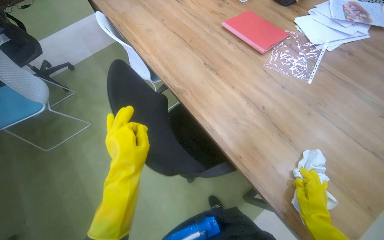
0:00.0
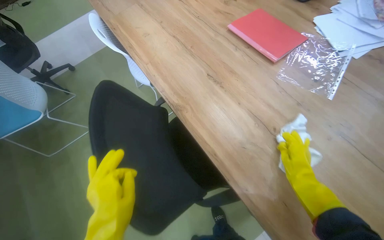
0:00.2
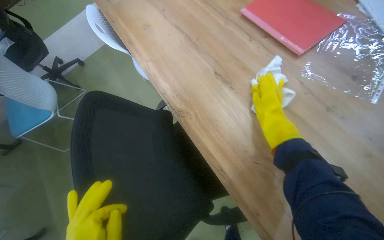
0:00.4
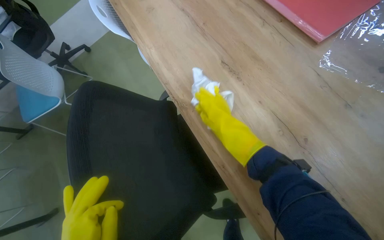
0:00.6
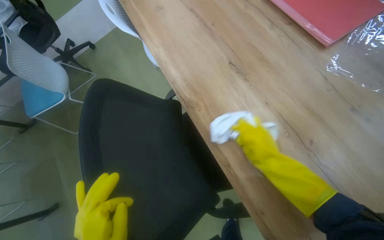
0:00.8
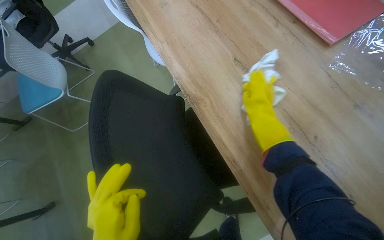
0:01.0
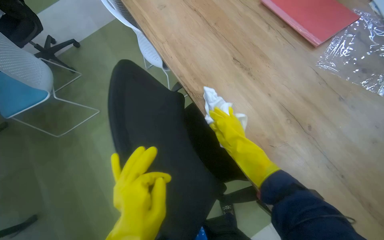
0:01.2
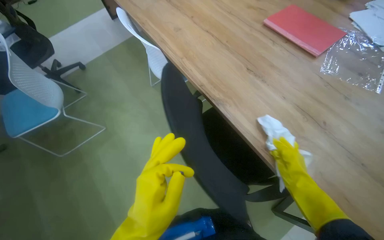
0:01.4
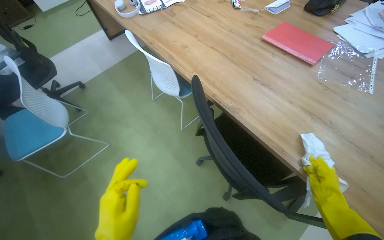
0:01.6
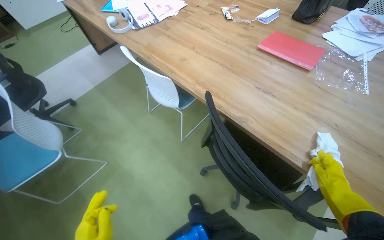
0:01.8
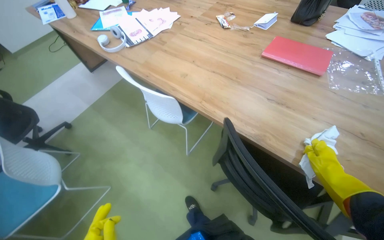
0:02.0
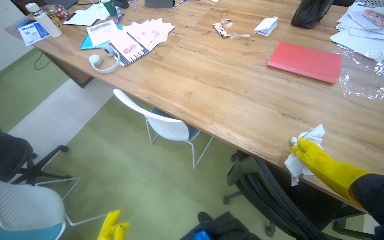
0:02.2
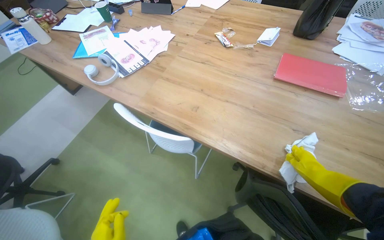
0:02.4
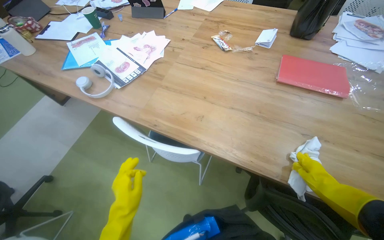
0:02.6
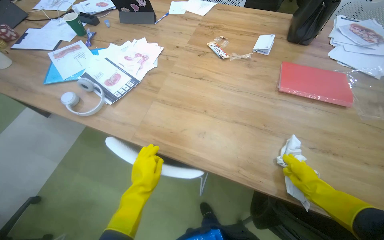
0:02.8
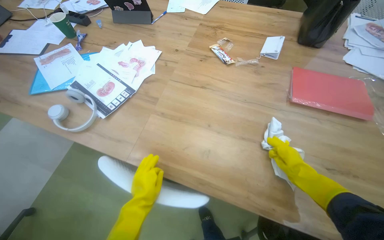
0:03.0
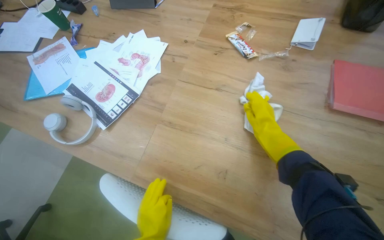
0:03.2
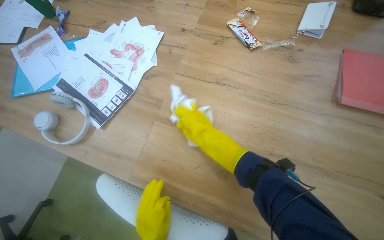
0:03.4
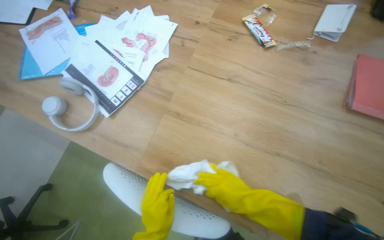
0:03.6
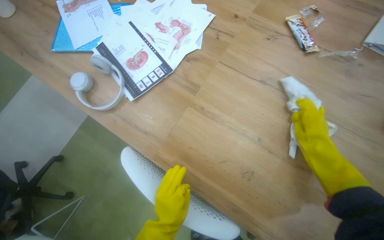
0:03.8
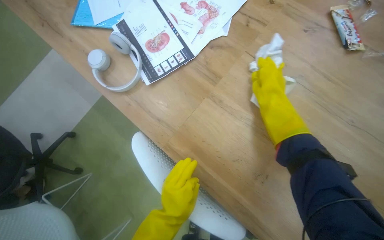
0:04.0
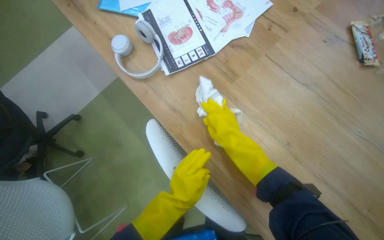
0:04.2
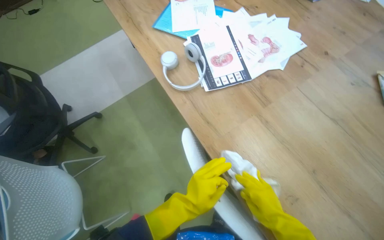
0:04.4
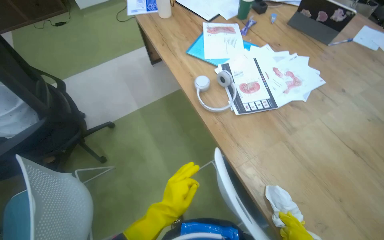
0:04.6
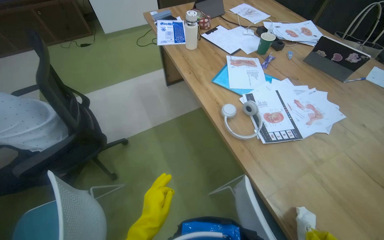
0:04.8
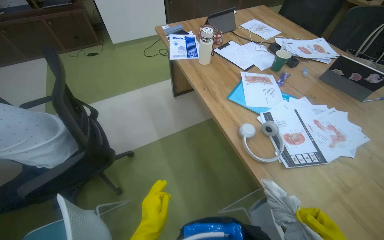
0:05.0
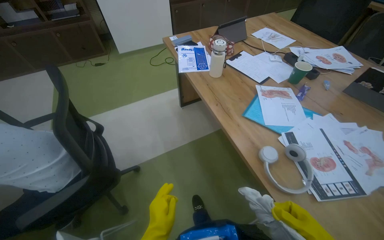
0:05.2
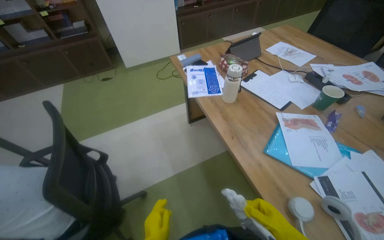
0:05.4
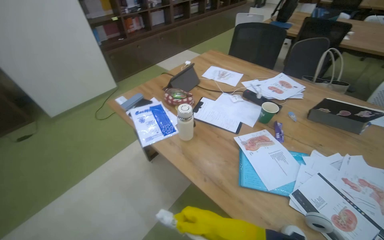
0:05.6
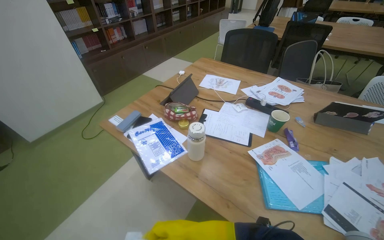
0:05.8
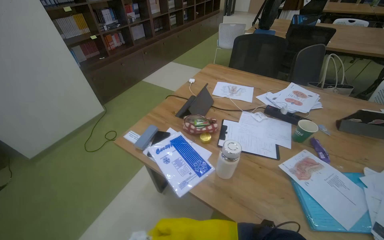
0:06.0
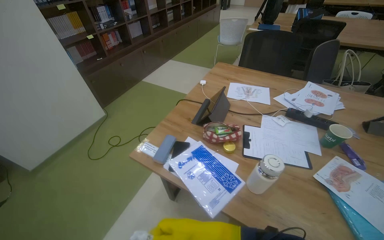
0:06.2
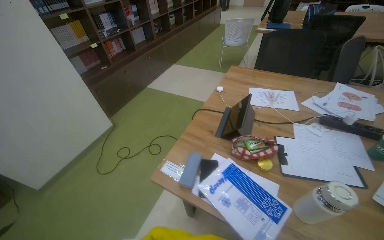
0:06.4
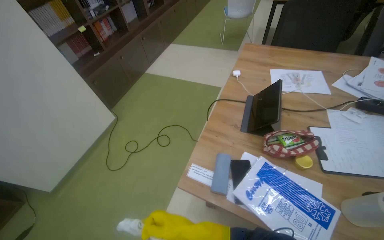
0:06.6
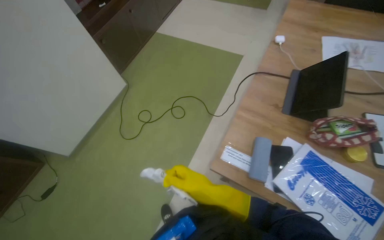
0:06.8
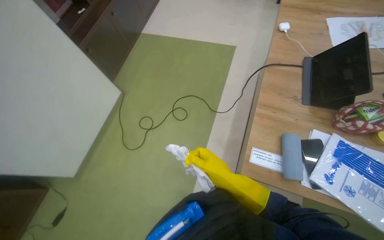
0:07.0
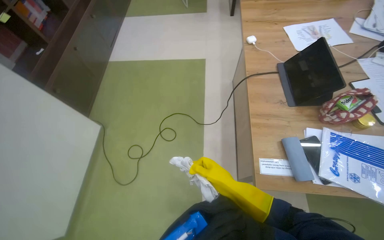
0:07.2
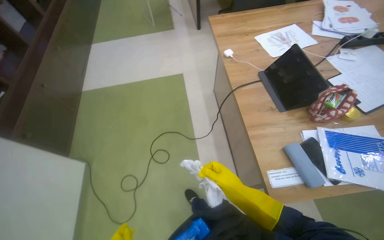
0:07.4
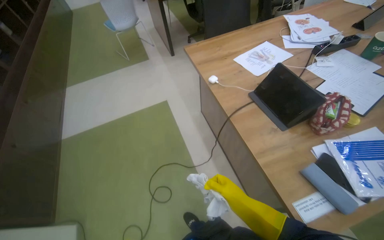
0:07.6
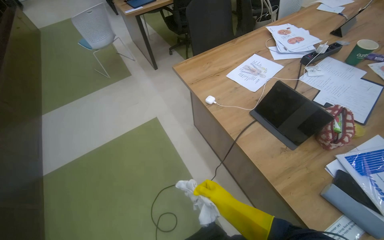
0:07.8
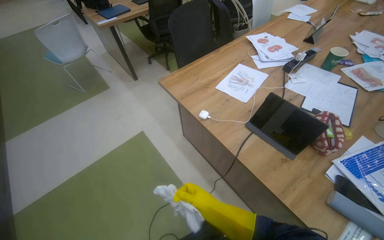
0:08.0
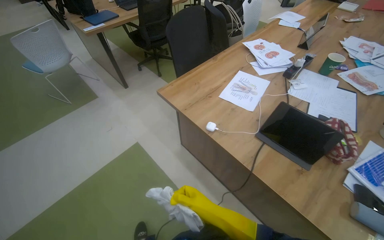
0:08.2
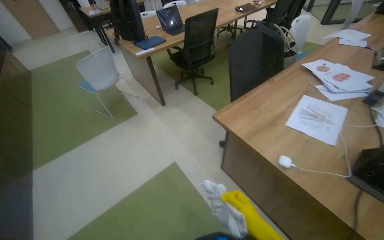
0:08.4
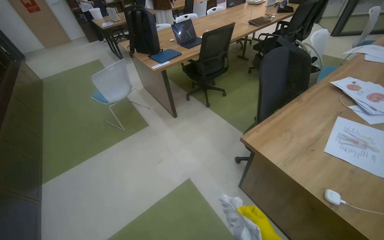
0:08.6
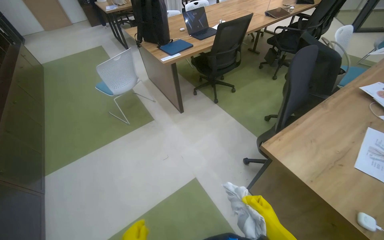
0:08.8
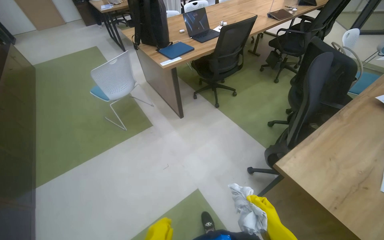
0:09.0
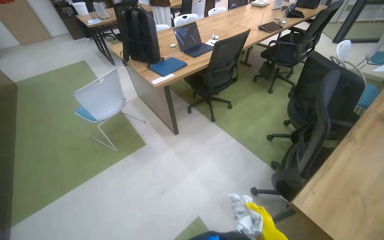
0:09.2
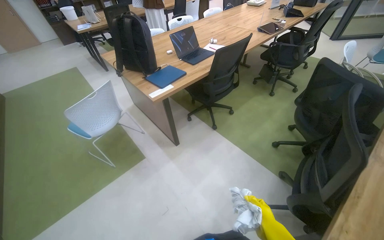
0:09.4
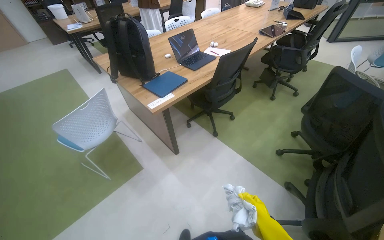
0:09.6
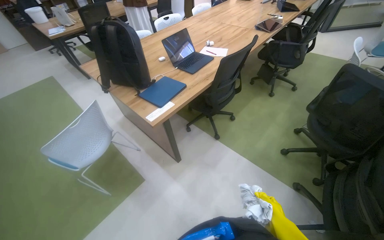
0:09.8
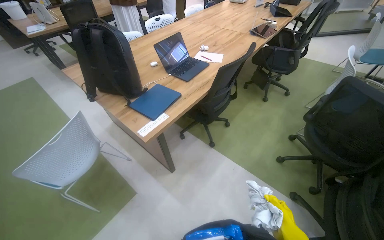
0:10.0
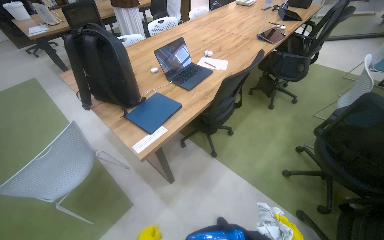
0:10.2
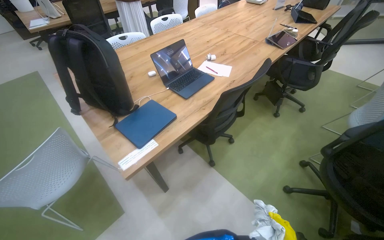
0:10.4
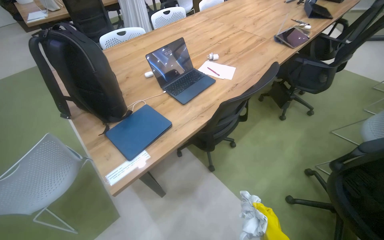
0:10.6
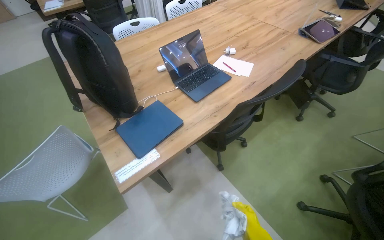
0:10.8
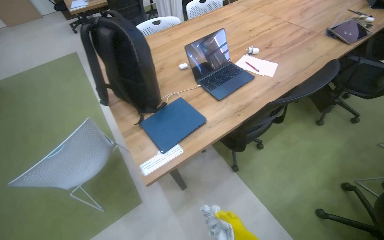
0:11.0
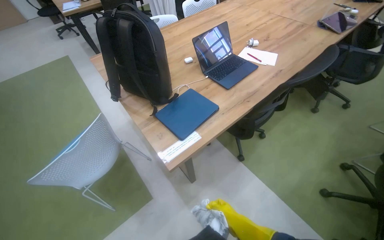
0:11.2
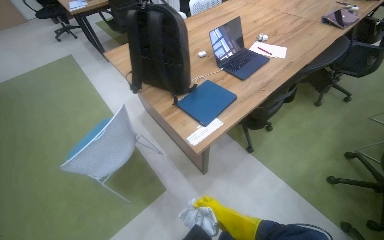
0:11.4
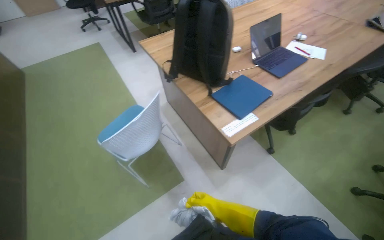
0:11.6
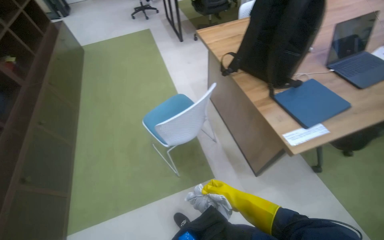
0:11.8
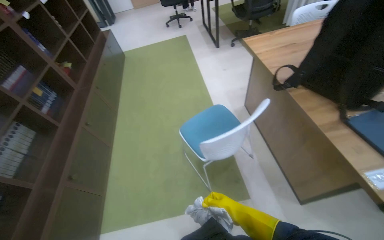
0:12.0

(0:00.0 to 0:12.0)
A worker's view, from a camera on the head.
Job: wiping surfaces.
The whole recording: Cleaning table surface. The worker wipes the table surface with a cloth, moving items and adjusting the cloth as needed.
0:01.6 - 0:03.0: The camera is carried some 70 cm. The wearer looks approximately 30 degrees further to the right.
0:03.0 - 0:04.4: The scene rotates clockwise by approximately 35 degrees.
0:04.4 - 0:06.0: The camera is carried roughly 1 m. The head turns to the right by some 25 degrees. The view tips upward by roughly 25 degrees.
0:06.0 - 0:07.6: The camera is carried some 1 m. The head turns to the right by about 55 degrees.
0:07.6 - 0:09.0: The head travels roughly 1 m.
0:09.0 - 0:10.4: The head travels some 90 cm.
0:10.4 - 0:12.0: The camera travels some 70 cm. The wearer's head swings about 35 degrees to the left.

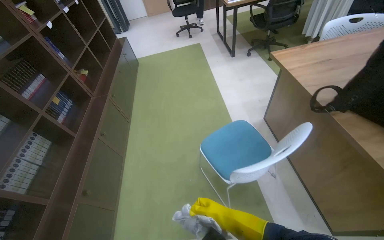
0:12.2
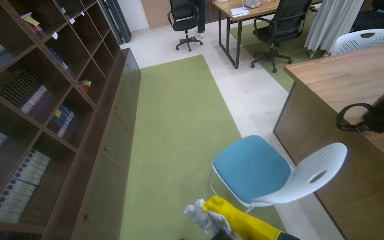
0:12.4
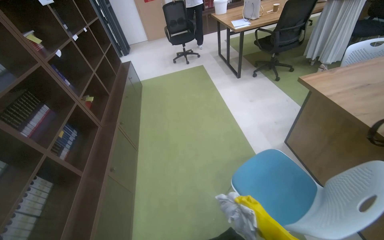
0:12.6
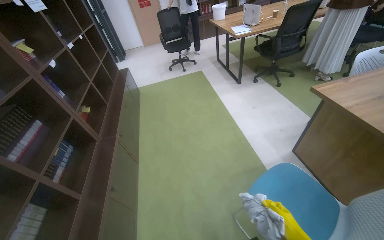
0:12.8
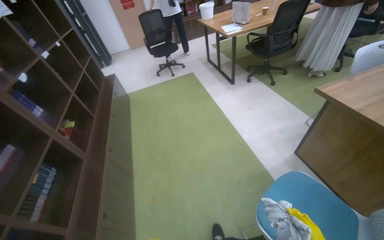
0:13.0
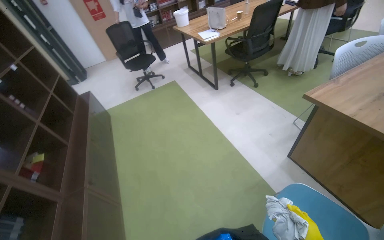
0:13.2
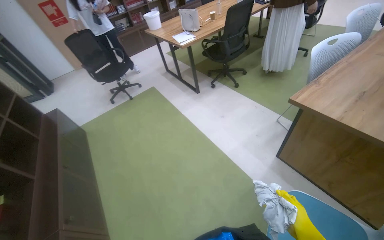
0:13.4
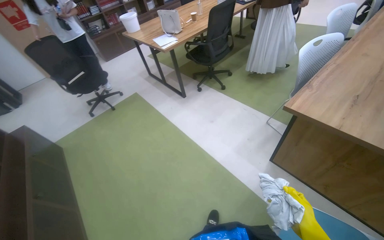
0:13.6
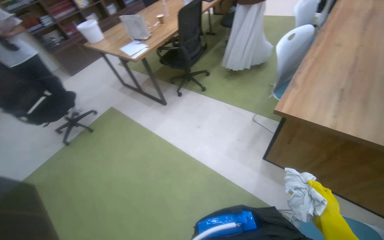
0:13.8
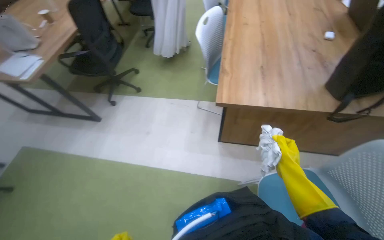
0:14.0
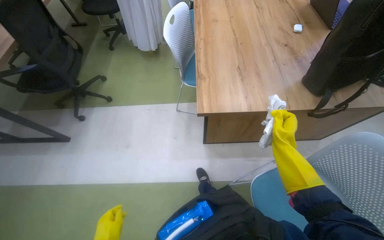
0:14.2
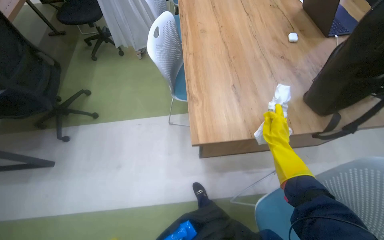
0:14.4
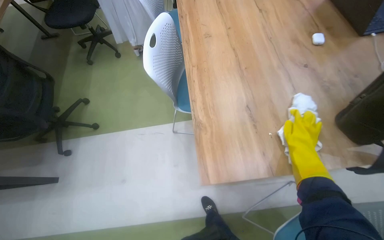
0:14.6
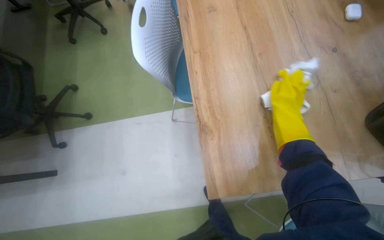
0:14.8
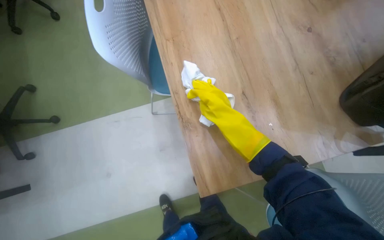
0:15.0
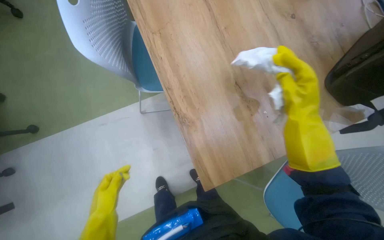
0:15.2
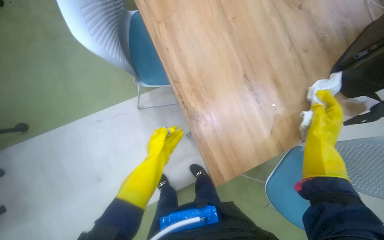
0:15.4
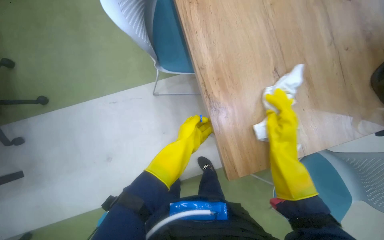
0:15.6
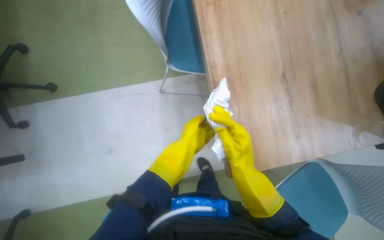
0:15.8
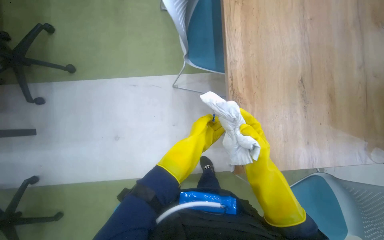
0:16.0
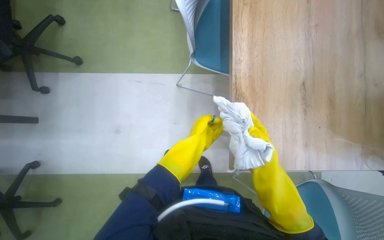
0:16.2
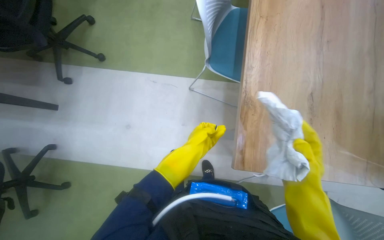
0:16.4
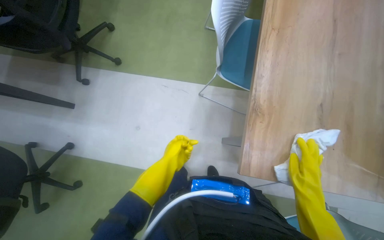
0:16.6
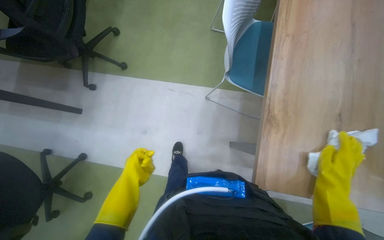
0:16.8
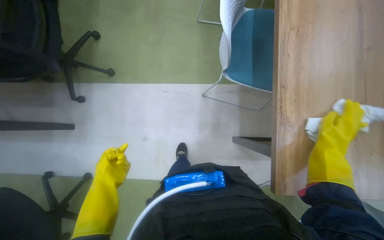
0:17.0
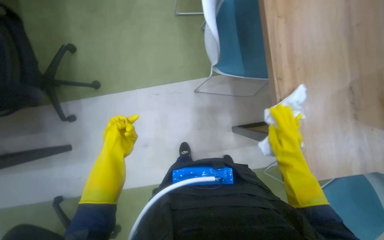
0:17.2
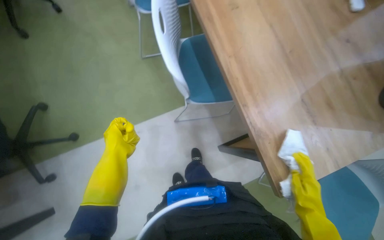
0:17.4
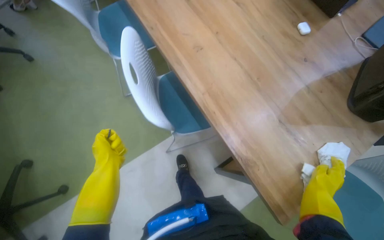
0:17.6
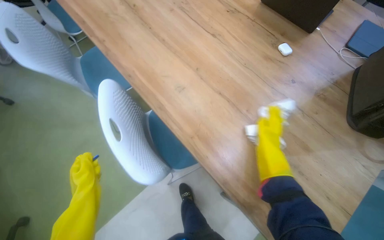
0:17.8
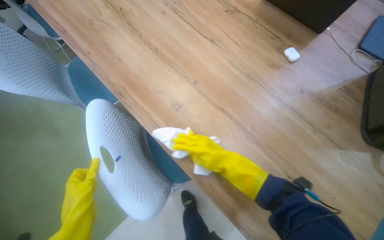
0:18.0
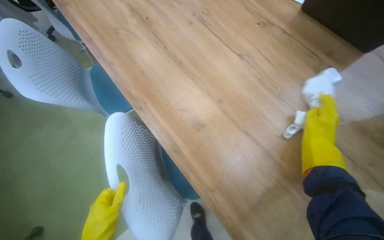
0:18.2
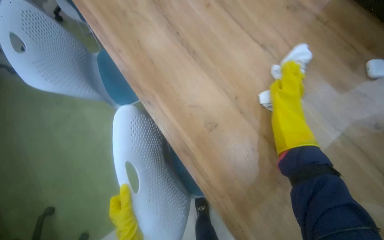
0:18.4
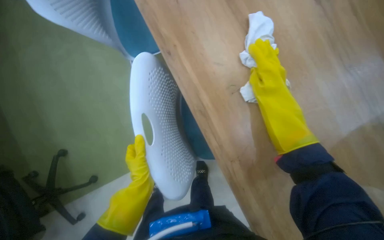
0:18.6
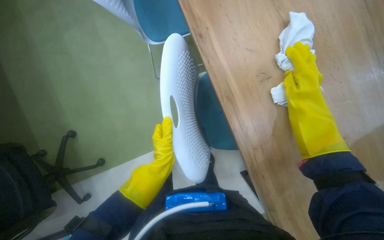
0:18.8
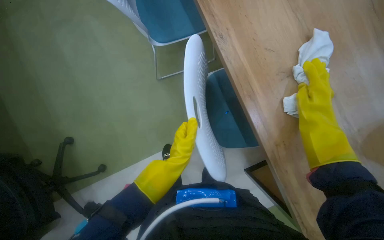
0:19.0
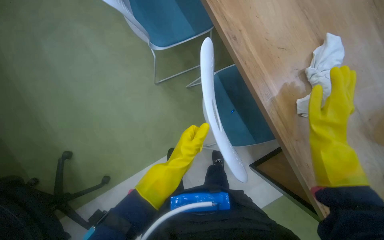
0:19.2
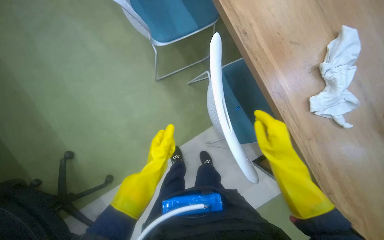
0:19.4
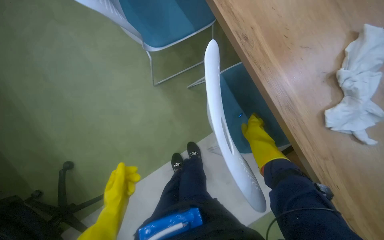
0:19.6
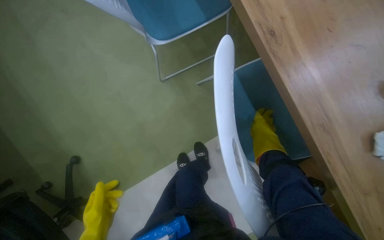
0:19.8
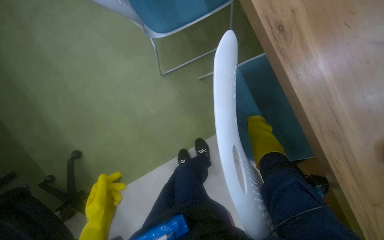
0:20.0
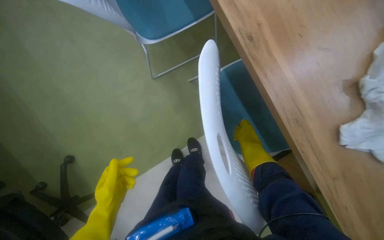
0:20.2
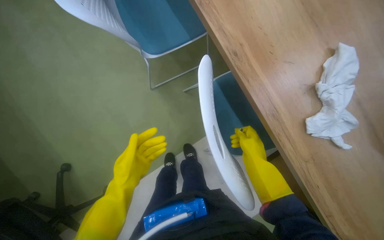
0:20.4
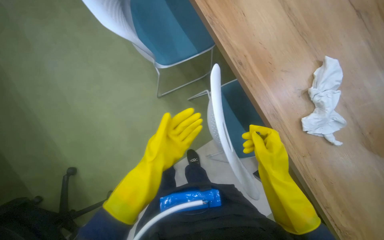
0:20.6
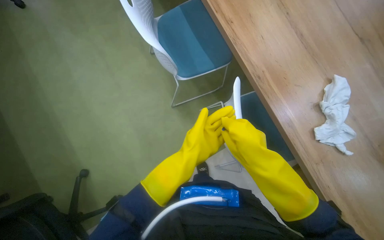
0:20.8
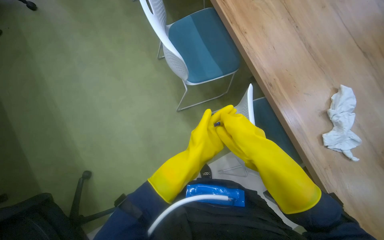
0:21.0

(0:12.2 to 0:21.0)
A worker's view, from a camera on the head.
Job: wiping surfaces.
The whole recording: Cleaning table surface. The worker wipes the table surface with a cloth, moving items and adjusting the cloth as needed.
0:12.2 - 0:13.6: The camera travels about 90 cm. The head rotates roughly 35 degrees to the right.
0:13.6 - 0:15.2: The camera is carried some 90 cm. The wearer looks approximately 75 degrees further to the right. The wearer looks roughly 25 degrees further downward.
0:15.2 - 0:16.6: The scene turns approximately 30 degrees clockwise in the picture. The right hand goes some 20 cm down the picture and farther from the camera.
0:16.6 - 0:18.0: The wearer looks some 45 degrees further to the right.
0:18.0 - 0:19.6: The right hand moves left and right over some 25 cm, changing direction 2 times.
0:19.6 - 0:21.0: The right hand is displaced nearer to the camera and to the left by about 40 cm; the left hand shifts about 15 cm up the picture.
